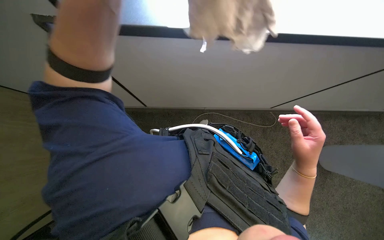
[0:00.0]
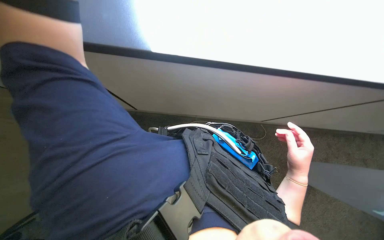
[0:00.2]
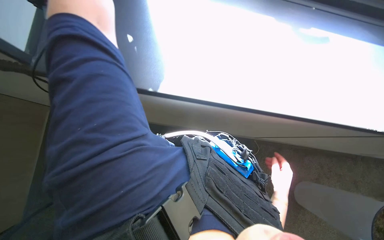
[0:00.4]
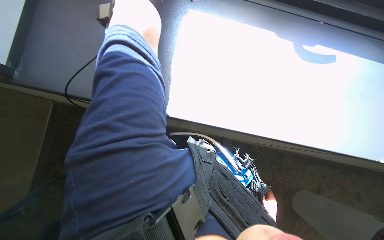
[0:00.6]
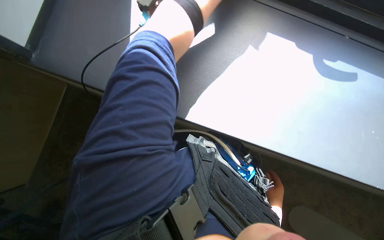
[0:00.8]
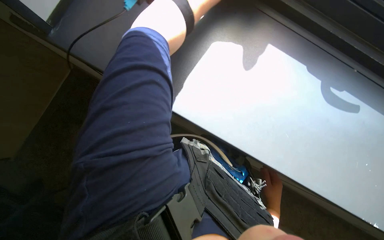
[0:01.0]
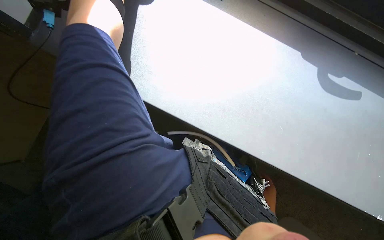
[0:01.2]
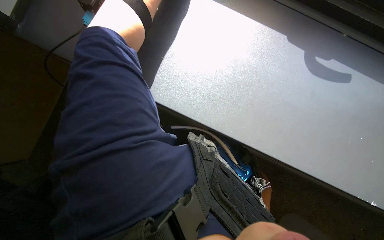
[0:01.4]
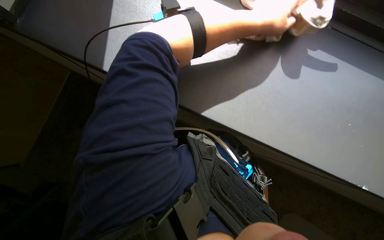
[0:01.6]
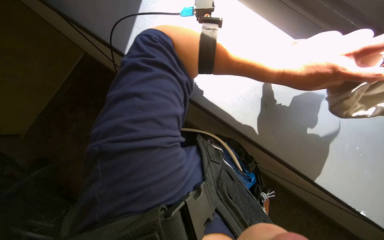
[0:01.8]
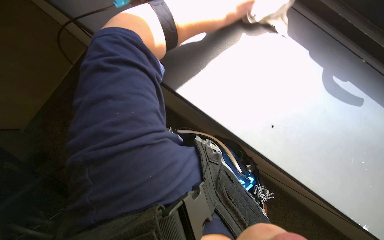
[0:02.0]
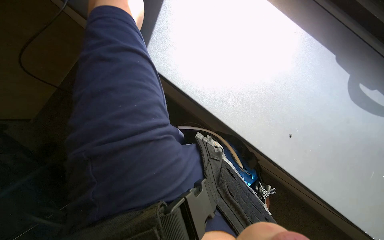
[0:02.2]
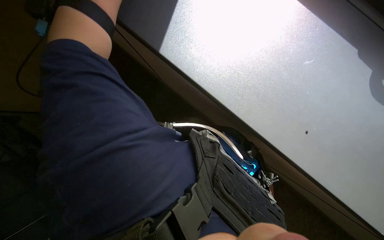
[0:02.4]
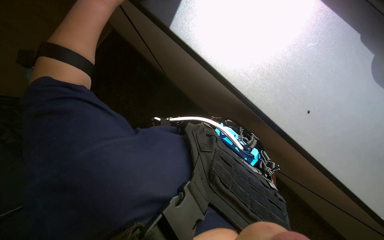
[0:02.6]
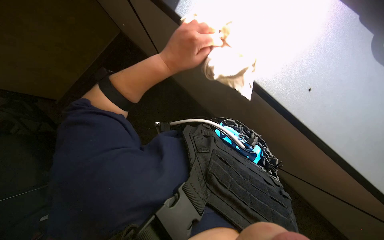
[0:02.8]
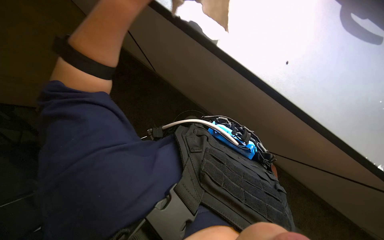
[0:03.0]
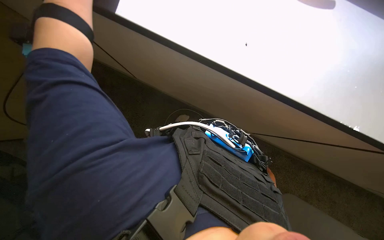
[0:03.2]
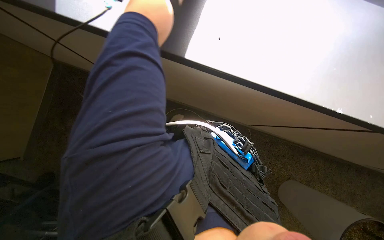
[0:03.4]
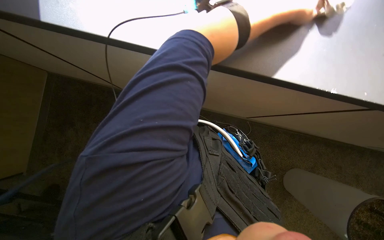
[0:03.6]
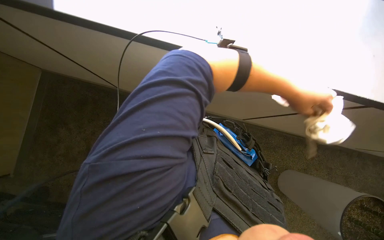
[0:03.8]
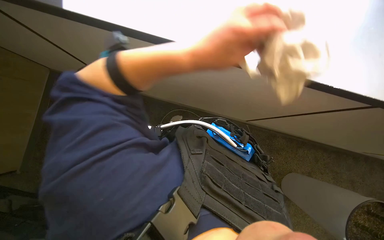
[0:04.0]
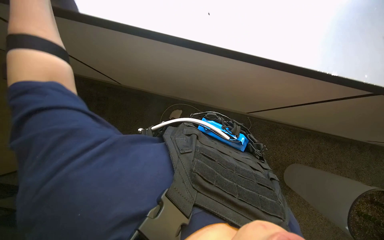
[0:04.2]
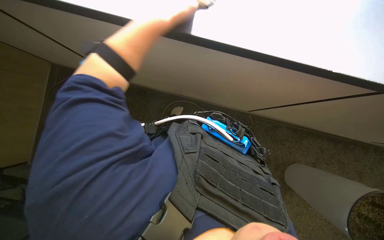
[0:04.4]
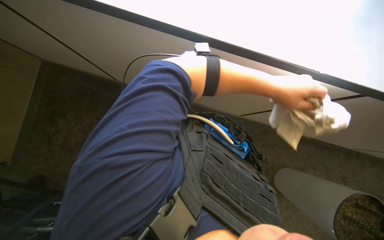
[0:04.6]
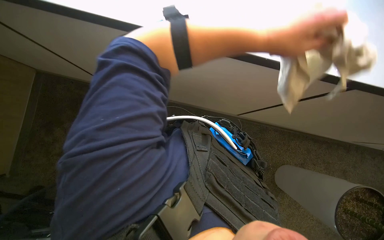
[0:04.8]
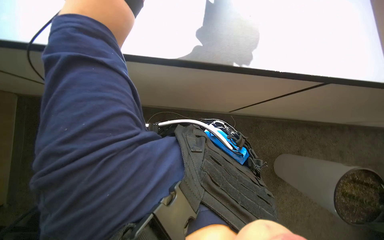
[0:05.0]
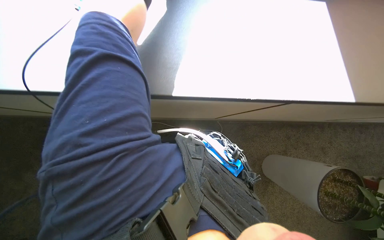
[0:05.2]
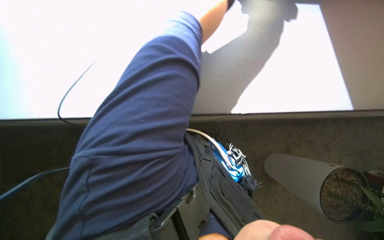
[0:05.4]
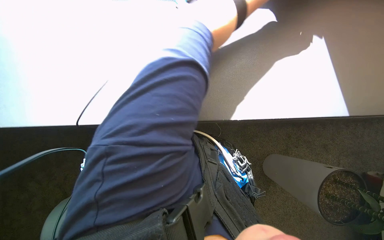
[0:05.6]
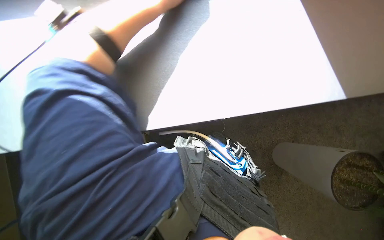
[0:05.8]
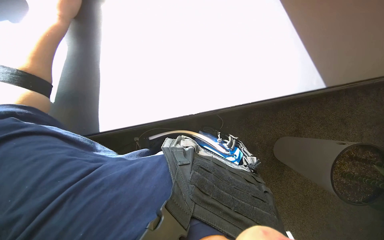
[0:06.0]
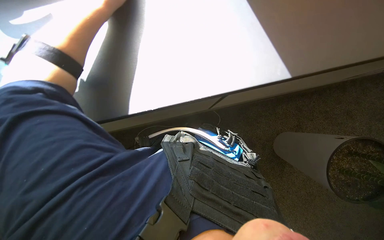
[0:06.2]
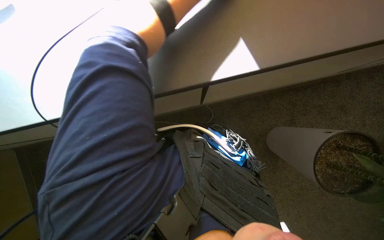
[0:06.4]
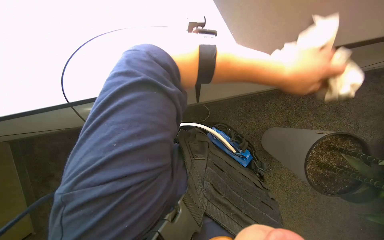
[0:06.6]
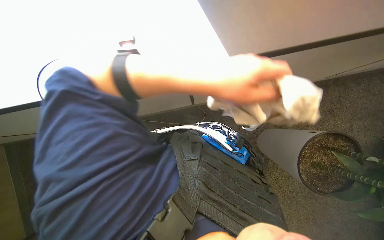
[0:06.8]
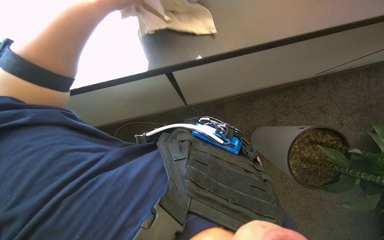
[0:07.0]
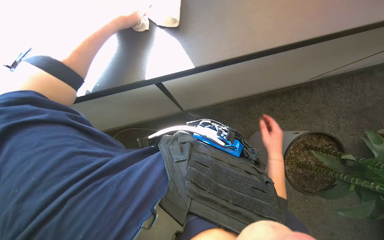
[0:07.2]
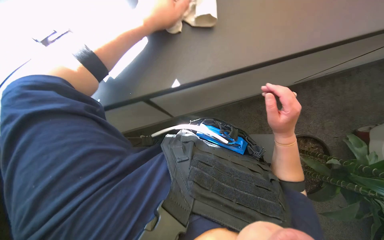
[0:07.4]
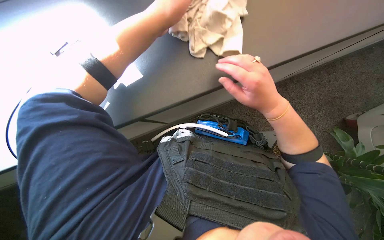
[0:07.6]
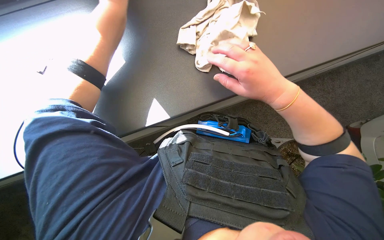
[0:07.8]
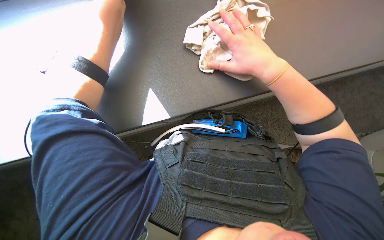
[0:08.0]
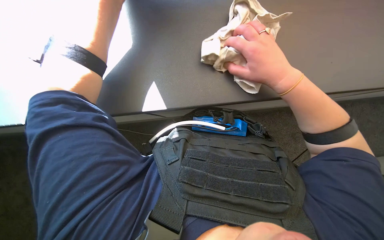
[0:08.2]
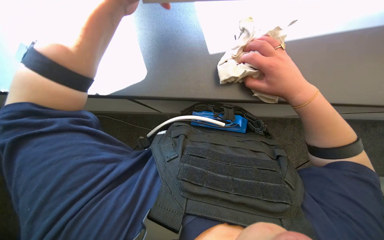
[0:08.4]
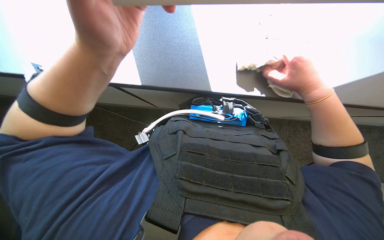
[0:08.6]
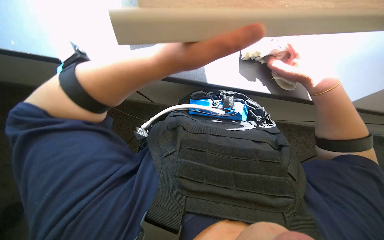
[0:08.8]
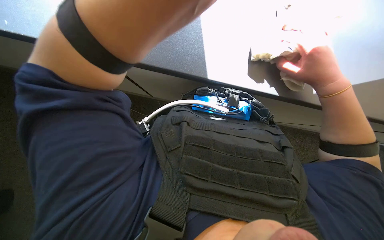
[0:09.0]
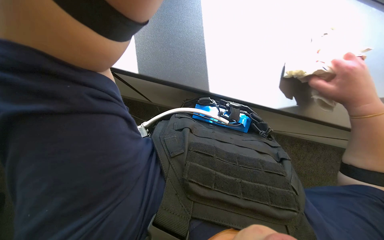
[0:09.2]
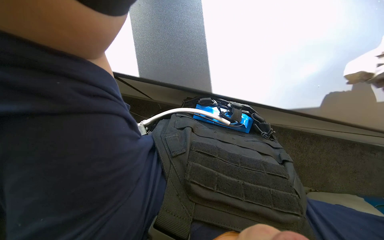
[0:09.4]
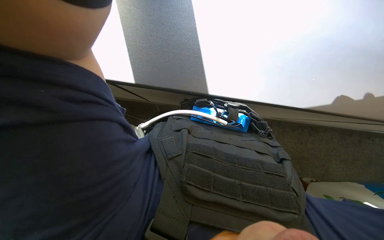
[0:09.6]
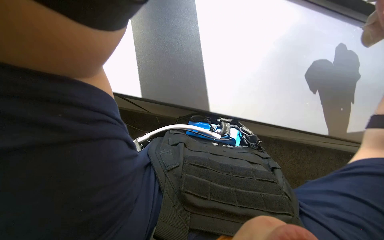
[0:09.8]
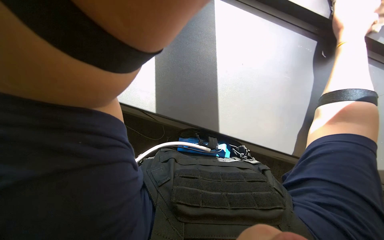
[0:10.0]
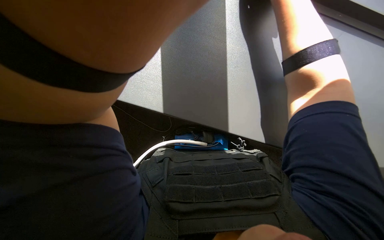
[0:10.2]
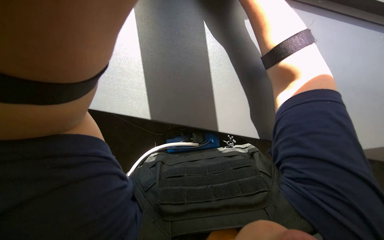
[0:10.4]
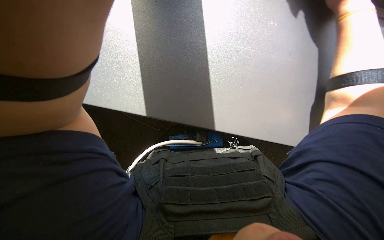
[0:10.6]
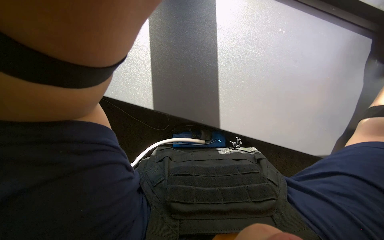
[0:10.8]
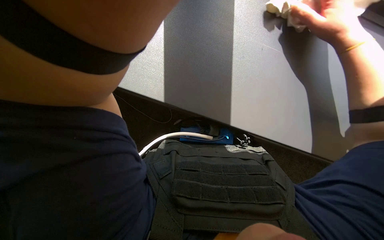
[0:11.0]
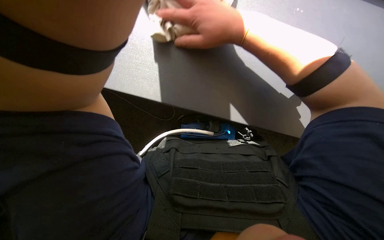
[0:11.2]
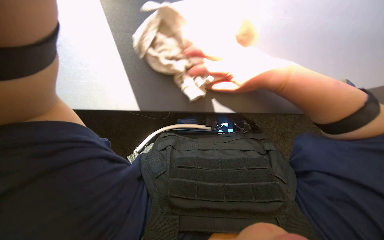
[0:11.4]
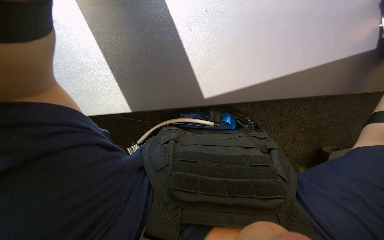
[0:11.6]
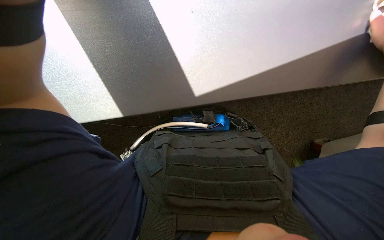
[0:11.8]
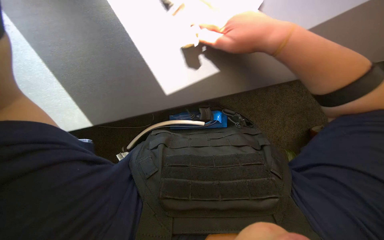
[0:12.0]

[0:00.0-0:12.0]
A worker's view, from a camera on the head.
Job: wiping surfaces.
The whole recording: Wiping windowsill surface. The worker wipes the dark grey table surface with a cloth.
0:01.6 to 0:03.0: The camera is aimed approximately 20 degrees further to the right.
0:09.0 to 0:10.4: The view tilts approximately 20 degrees upward.
0:10.4 to 0:12.0: The view tips downward by some 15 degrees.

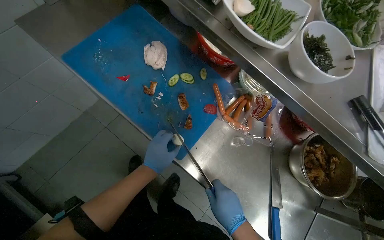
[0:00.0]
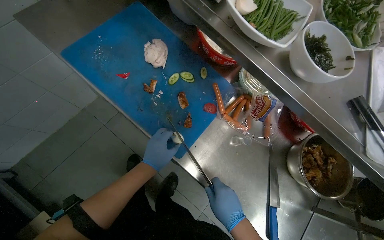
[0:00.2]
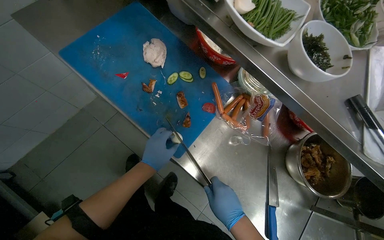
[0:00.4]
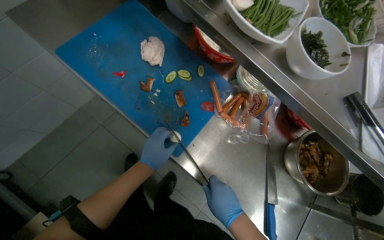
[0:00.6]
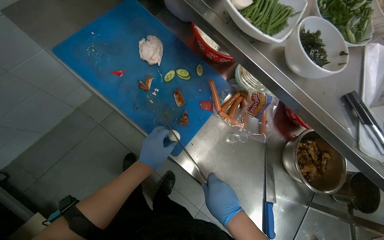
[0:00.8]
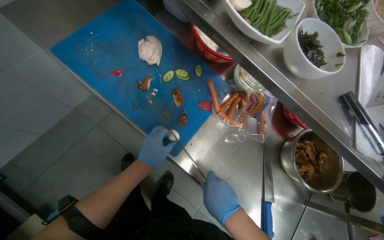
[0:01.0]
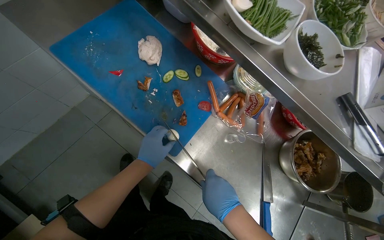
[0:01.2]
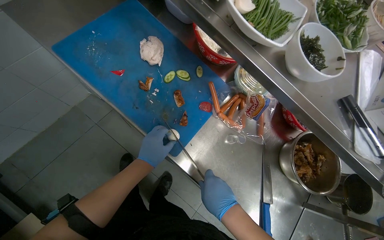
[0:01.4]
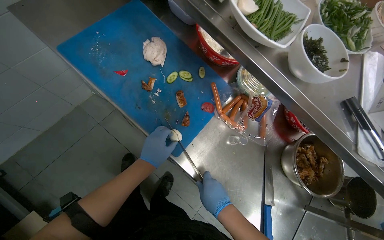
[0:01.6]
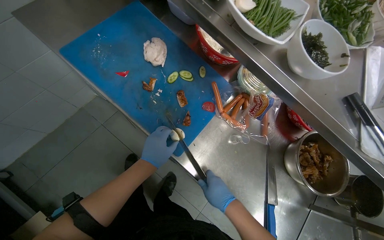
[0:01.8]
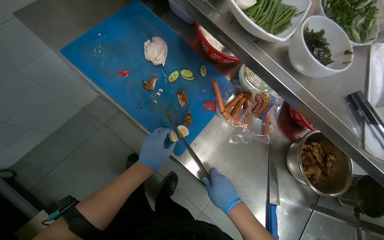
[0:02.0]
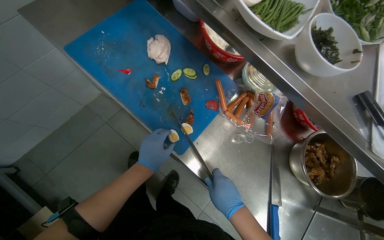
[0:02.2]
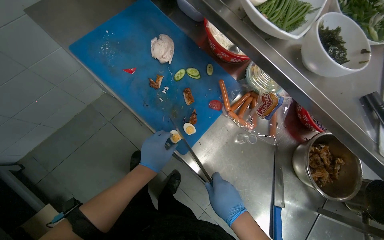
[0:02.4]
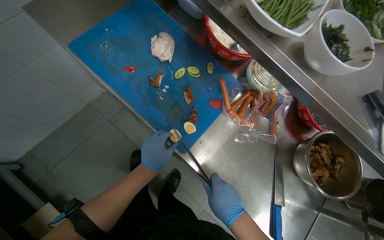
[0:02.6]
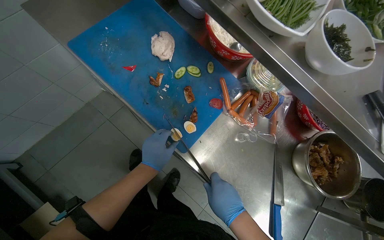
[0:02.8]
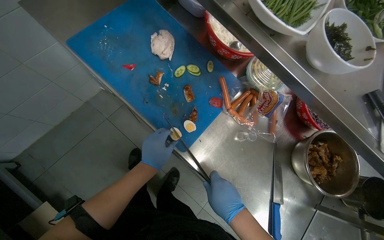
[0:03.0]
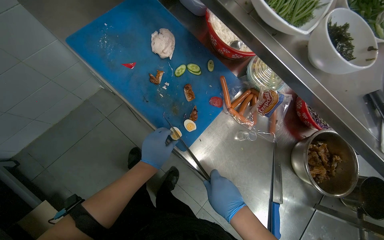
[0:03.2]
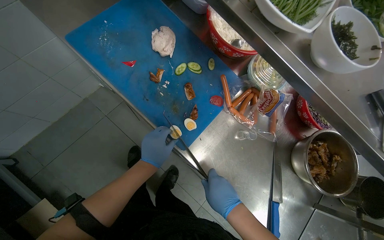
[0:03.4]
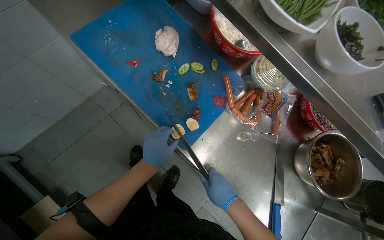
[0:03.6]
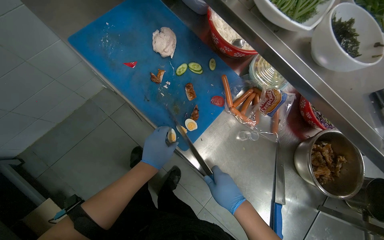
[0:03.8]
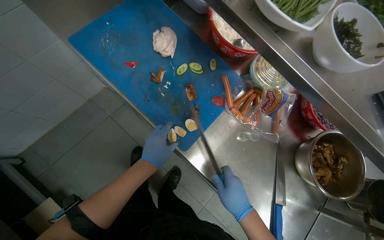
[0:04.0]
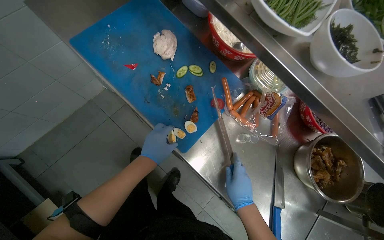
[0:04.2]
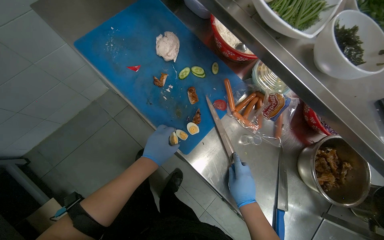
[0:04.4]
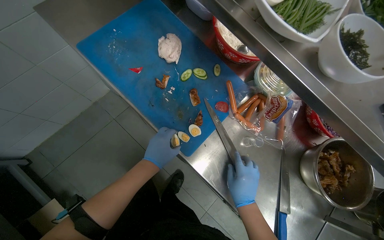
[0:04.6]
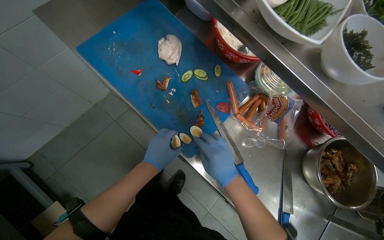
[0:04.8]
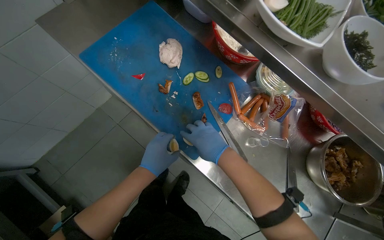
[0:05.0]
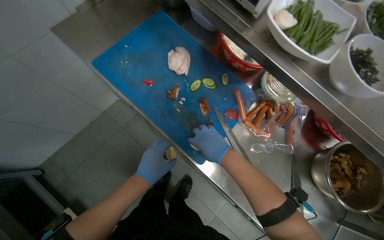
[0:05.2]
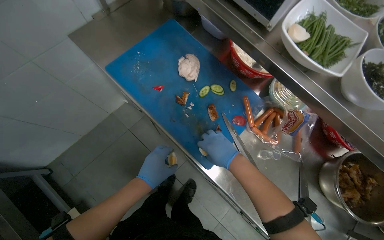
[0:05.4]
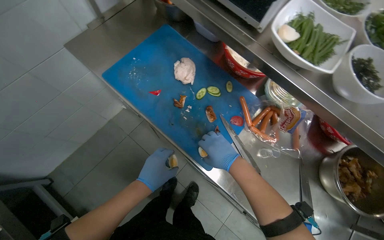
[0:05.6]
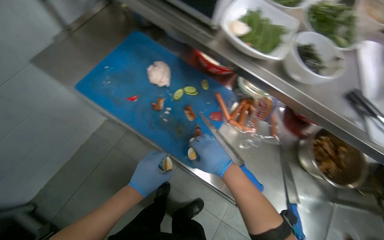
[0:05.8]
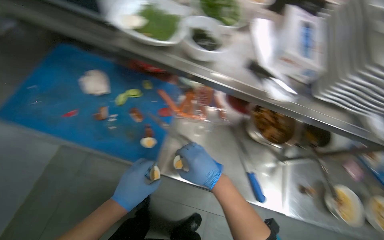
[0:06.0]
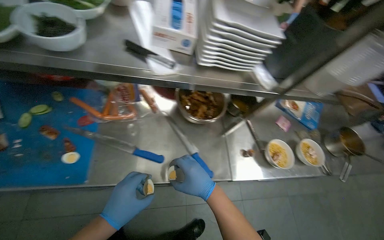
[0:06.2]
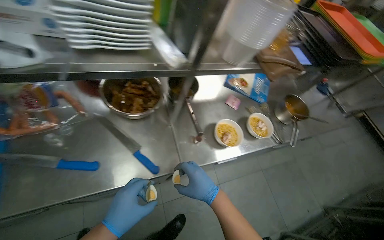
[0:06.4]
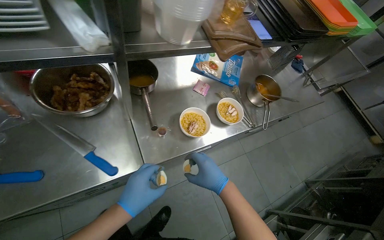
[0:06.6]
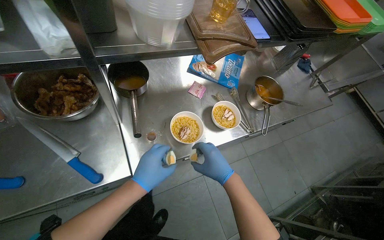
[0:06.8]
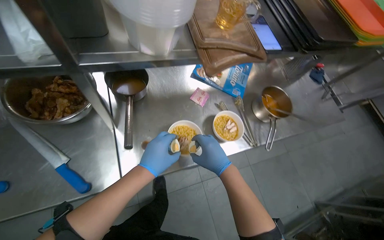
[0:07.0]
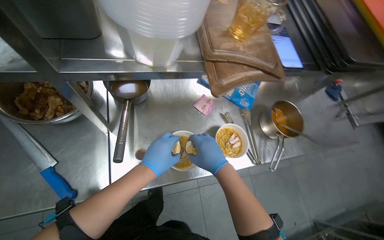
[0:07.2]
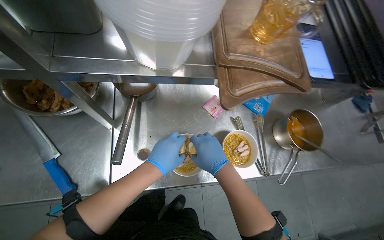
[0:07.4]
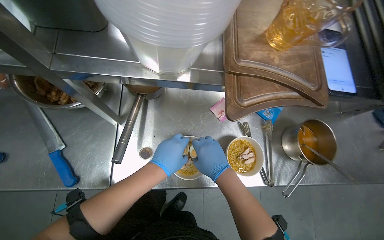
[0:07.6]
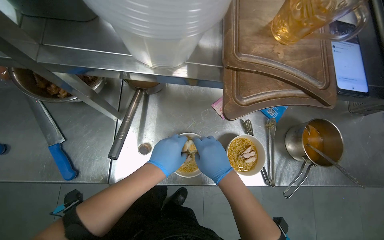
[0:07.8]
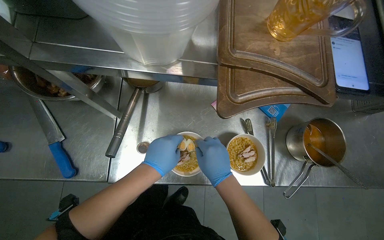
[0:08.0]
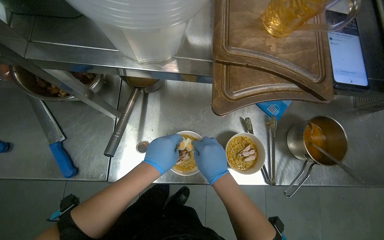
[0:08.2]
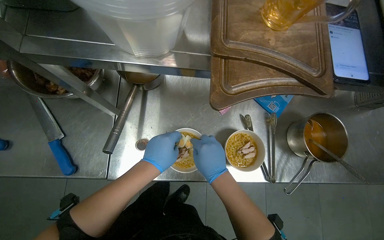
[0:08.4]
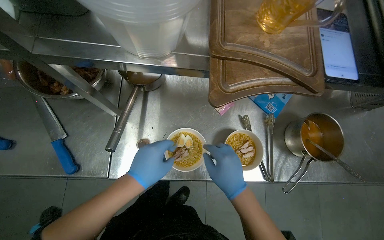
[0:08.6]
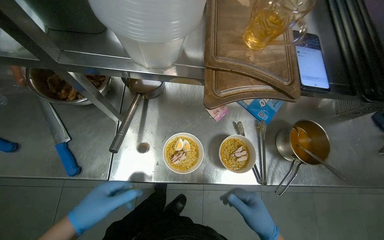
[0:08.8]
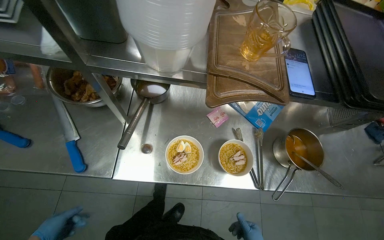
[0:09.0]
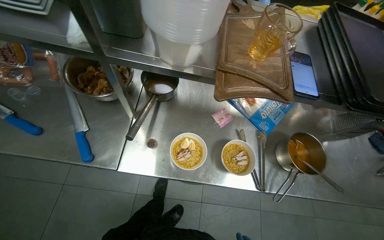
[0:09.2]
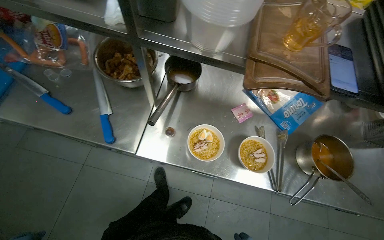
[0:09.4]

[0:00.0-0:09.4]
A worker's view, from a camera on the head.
Job: preparing food.
The whole recording: Chopping eggs and adding to meal. The worker chops the eggs and places them on top of the meal.
0:00.0 to 0:03.2: The hands make small movements and keep their place.
0:03.2 to 0:04.8: The right hand shifts about 10 cm up the picture.
0:04.8 to 0:06.2: The wearer's head swings some 45 degrees to the right.
0:06.2 to 0:07.8: The camera travels some 60 cm. The camera pitches downward, by approximately 15 degrees.
